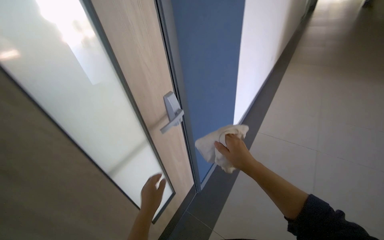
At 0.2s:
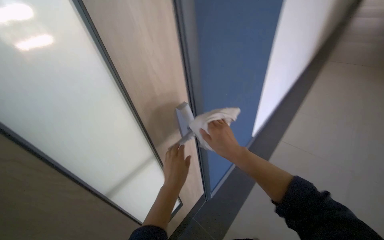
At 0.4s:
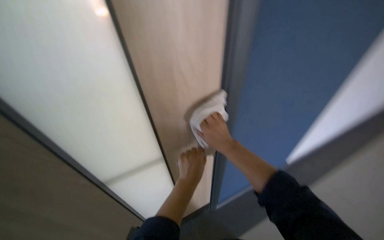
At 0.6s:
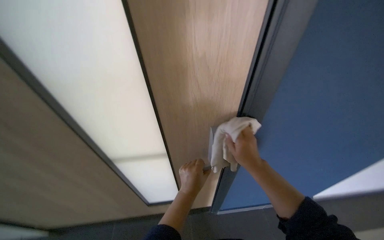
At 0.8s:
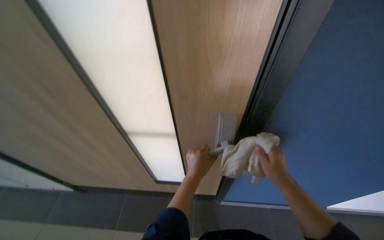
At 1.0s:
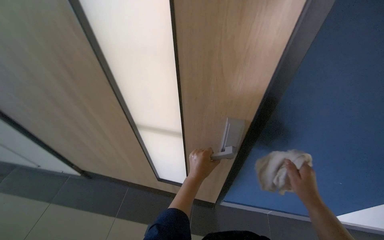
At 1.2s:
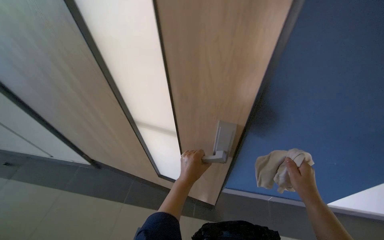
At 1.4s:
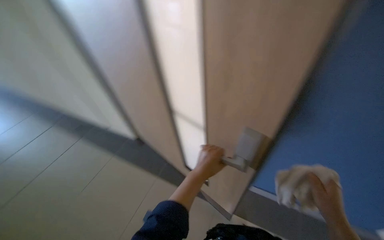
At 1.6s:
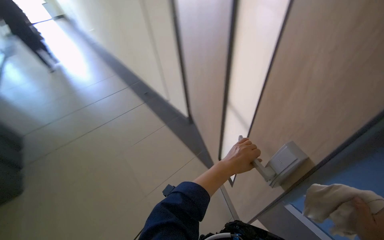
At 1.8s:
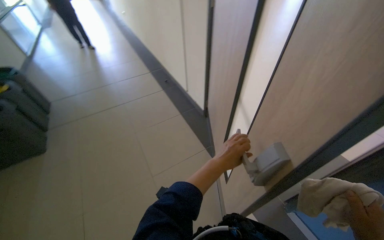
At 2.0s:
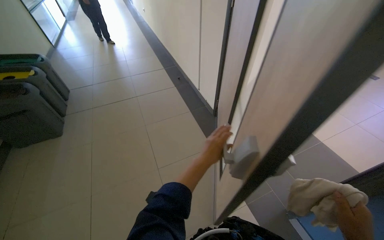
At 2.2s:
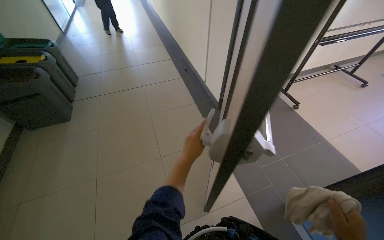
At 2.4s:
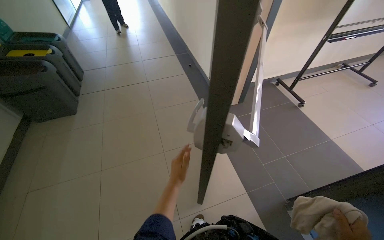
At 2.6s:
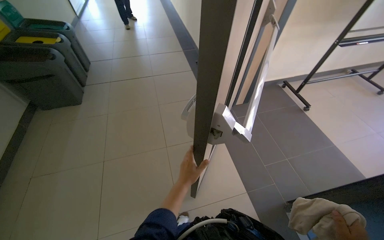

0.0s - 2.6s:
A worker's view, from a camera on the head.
Job: wiping surfaces.
The whole recording: Wiping door handle and frame. The worker wipes the door handle and frame with a cloth.
0.0s - 1.2s: The wearer's head swings approximately 30 degrees to the left. The right hand travels to the right by about 15 cm. The left hand is displaced to the right and up the picture by about 15 cm.
1.2s - 2.6s: The head turns to the left by about 65 degrees. The wearer looks about 15 degrees further downward.

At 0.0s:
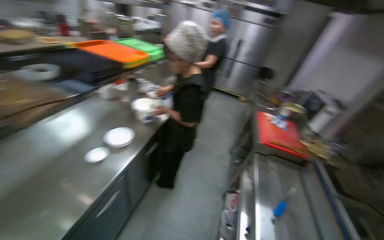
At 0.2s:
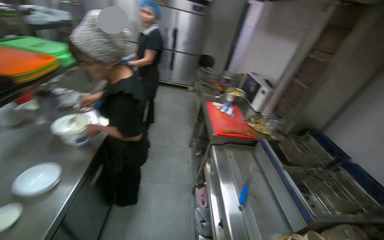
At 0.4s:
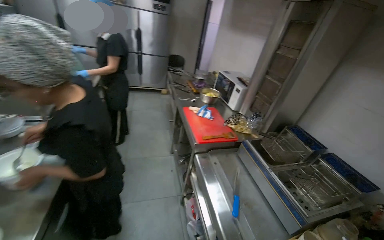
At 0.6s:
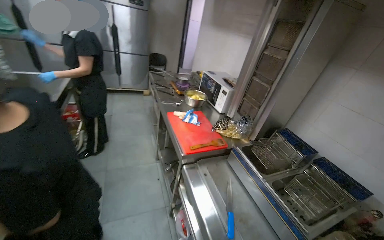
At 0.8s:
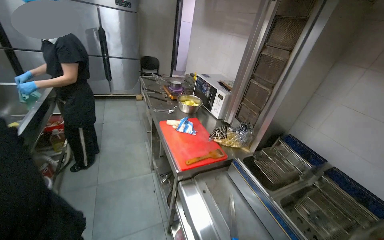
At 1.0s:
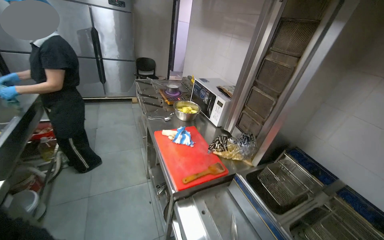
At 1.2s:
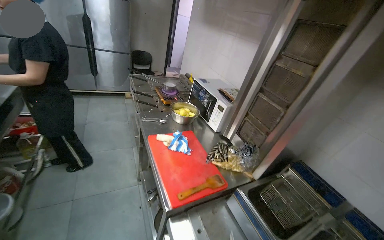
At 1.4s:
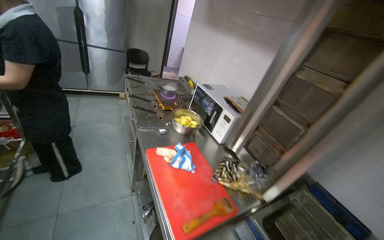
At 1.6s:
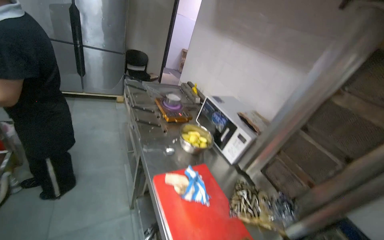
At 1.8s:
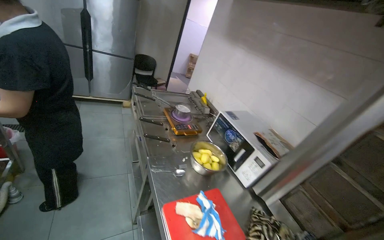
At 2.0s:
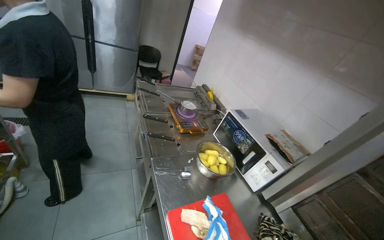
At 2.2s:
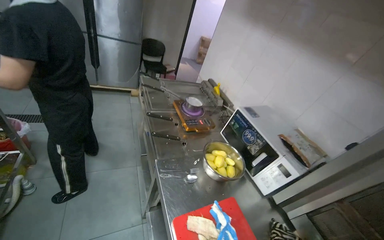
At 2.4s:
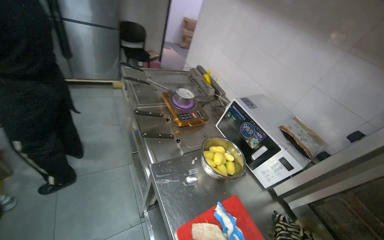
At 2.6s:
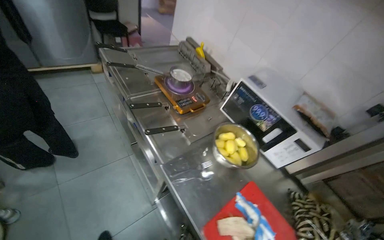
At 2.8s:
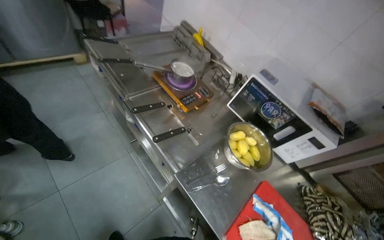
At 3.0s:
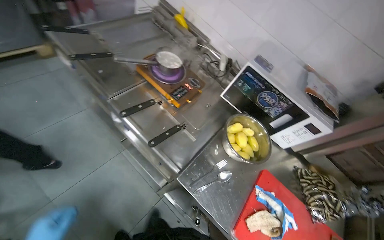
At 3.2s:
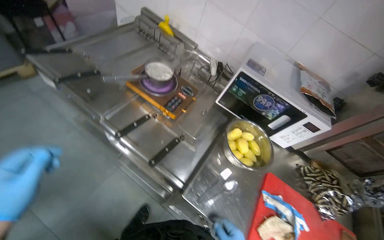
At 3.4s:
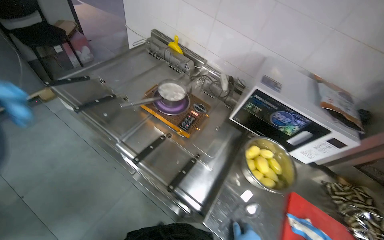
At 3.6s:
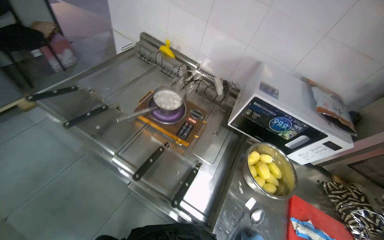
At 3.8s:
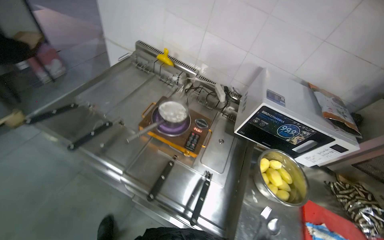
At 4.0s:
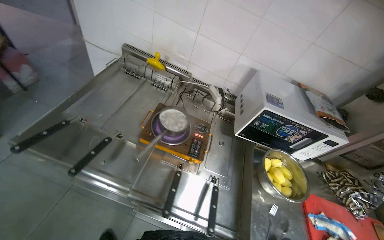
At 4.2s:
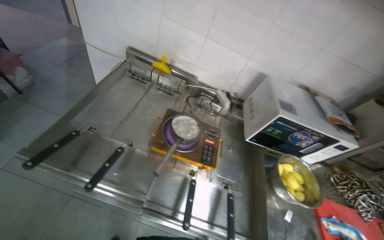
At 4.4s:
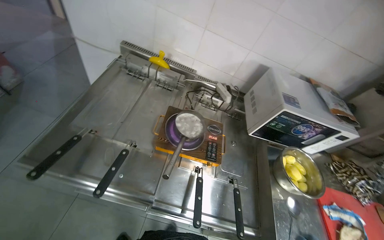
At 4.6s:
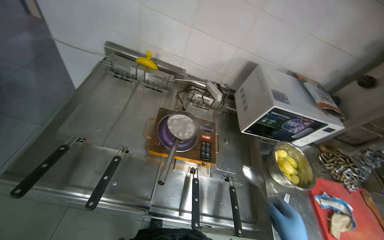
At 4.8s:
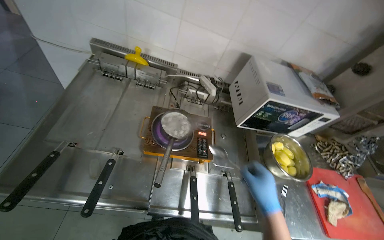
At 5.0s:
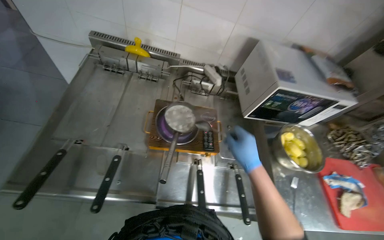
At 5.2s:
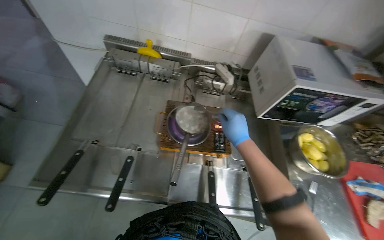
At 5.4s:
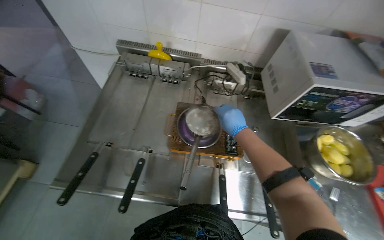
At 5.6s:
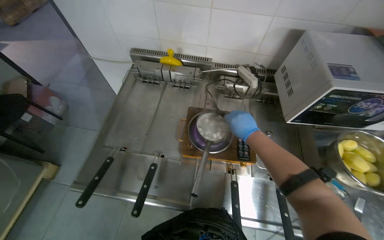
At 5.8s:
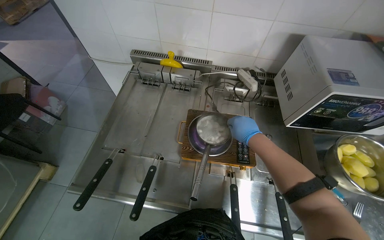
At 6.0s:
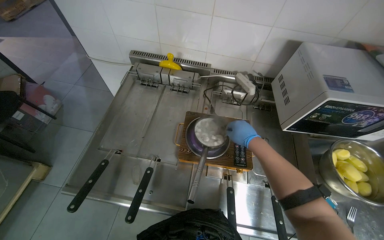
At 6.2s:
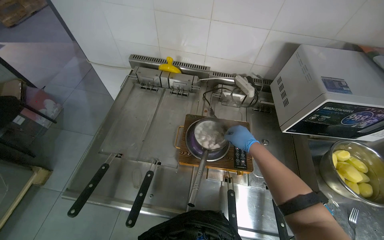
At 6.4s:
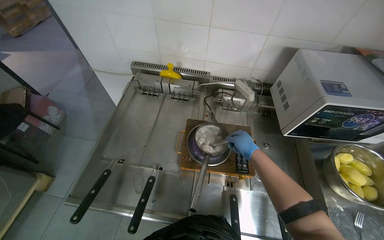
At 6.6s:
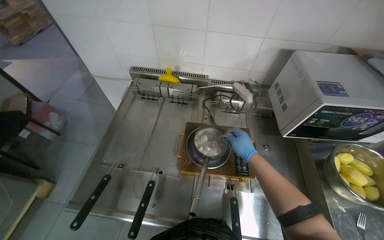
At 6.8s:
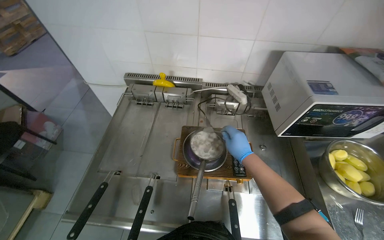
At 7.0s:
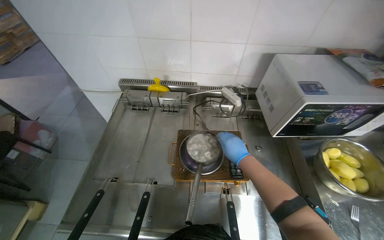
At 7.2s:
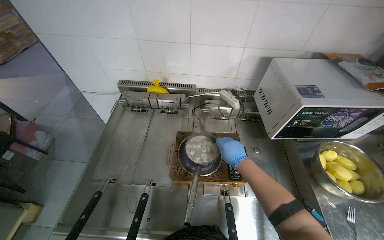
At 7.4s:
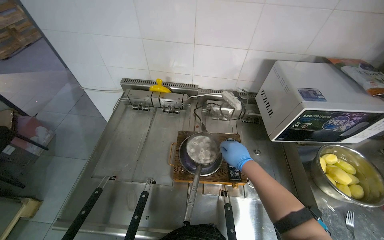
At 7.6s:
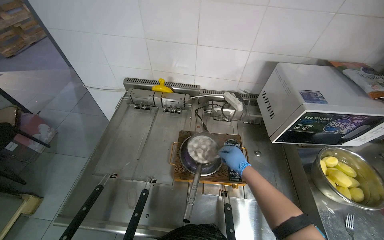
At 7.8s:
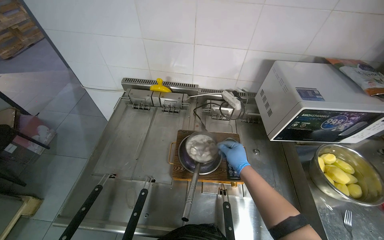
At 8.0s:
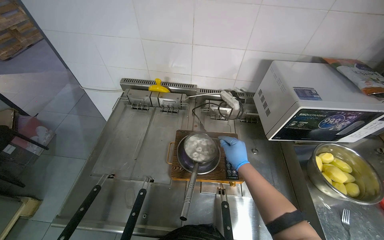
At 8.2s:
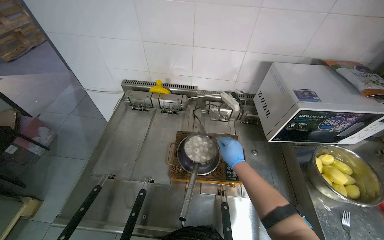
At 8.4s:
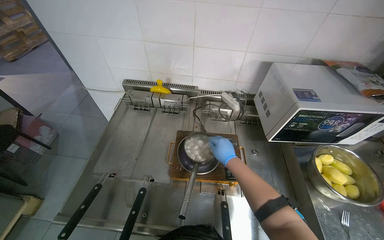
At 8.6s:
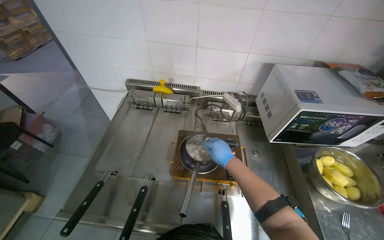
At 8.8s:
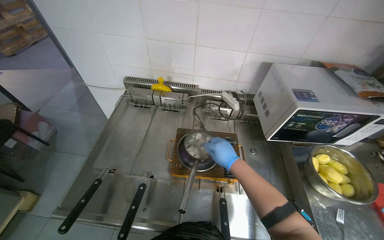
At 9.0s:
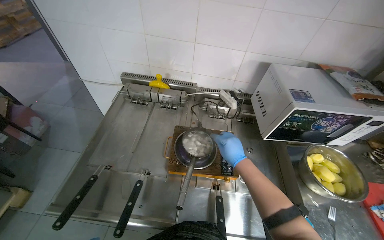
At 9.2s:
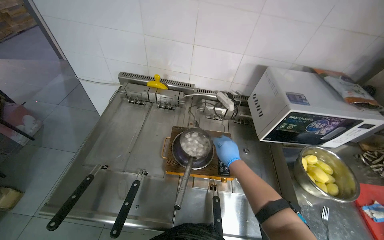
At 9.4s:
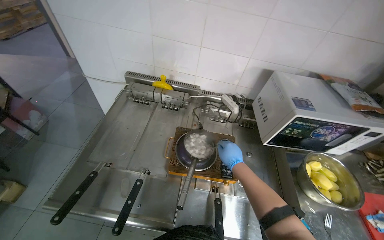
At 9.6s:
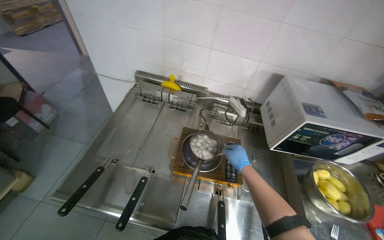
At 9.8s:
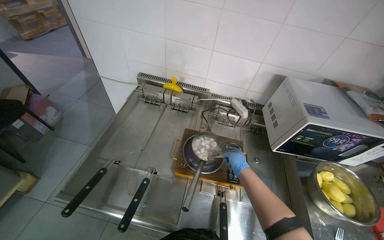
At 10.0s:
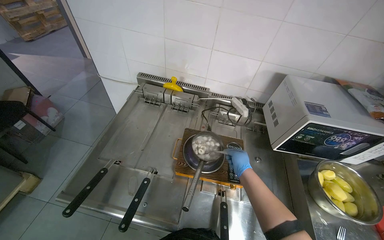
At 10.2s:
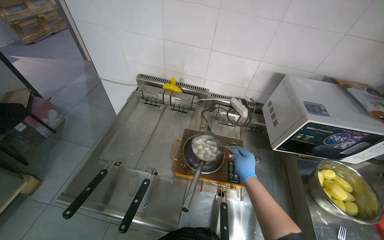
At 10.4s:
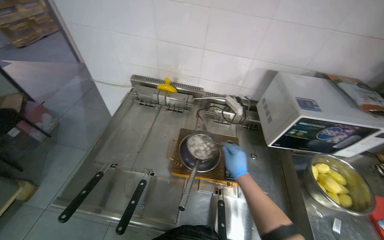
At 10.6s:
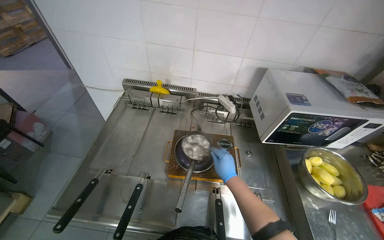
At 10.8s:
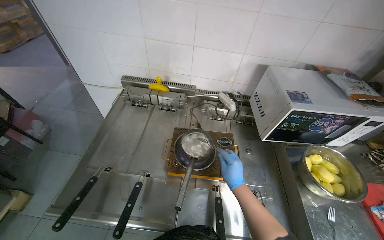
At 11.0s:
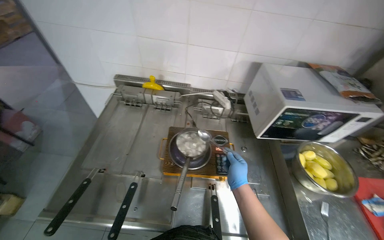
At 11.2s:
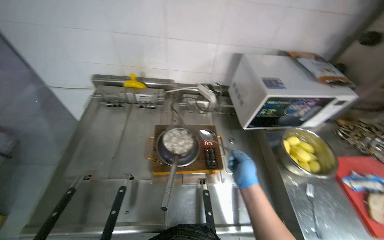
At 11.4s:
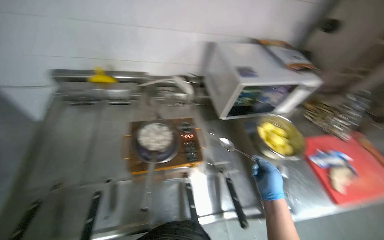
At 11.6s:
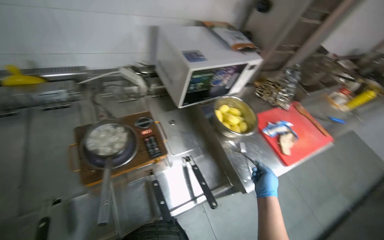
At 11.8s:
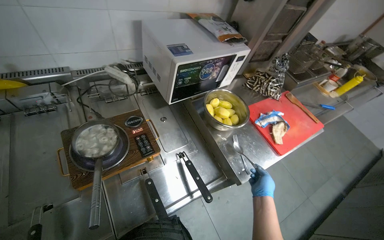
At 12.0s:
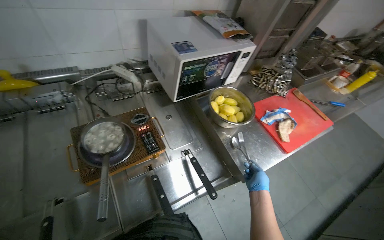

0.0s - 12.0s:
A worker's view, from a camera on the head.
Job: cooking food.
The whole recording: Stirring ingredients in pot on cooker. The worker stirs ingredients in a pot on the cooker, adding small items and potatoes.
0.0s - 1.6s: The camera travels approximately 1 m. The head turns to the right by approximately 45 degrees.
1.6s - 3.0s: The camera travels some 80 cm. The head rotates about 20 degrees to the right. The view tilts about 30 degrees downward.
3.0s - 4.4s: The camera is carried approximately 60 cm. The head turns to the right by about 30 degrees.
7.6s - 9.0s: The right hand travels nearer to the camera by roughly 10 cm.
10.4s - 12.0s: The head turns to the right by roughly 35 degrees.

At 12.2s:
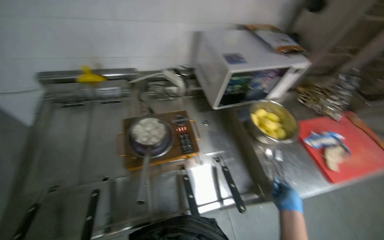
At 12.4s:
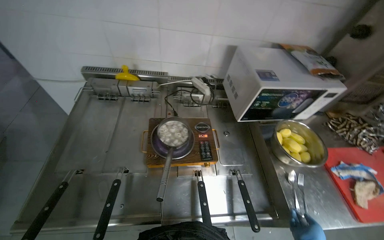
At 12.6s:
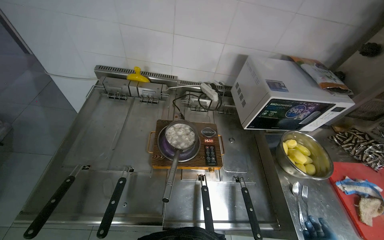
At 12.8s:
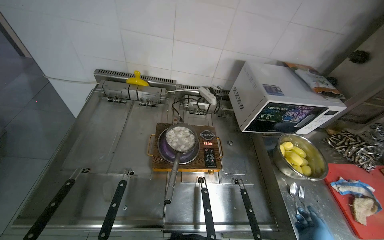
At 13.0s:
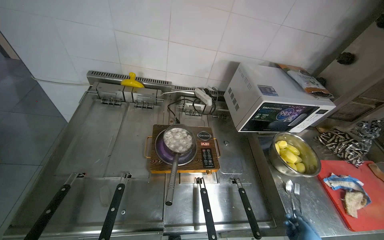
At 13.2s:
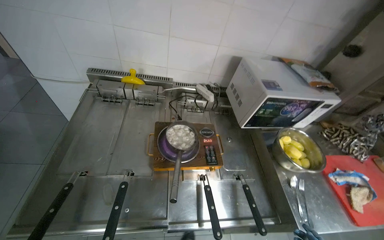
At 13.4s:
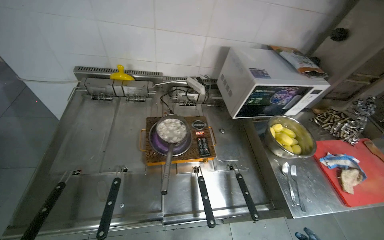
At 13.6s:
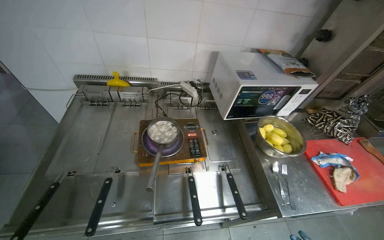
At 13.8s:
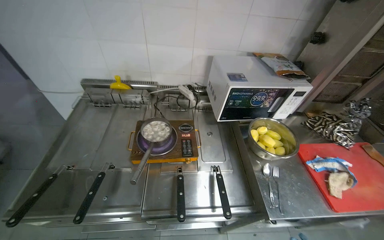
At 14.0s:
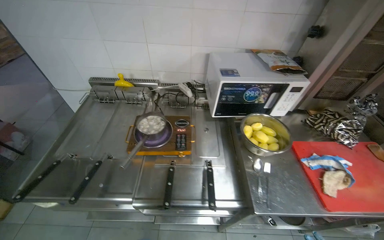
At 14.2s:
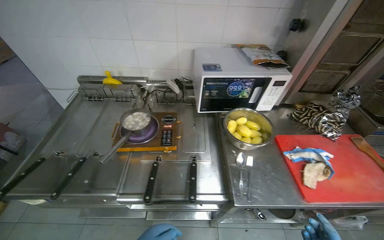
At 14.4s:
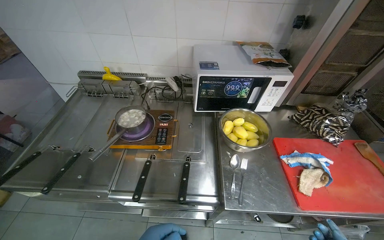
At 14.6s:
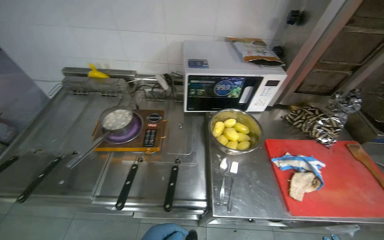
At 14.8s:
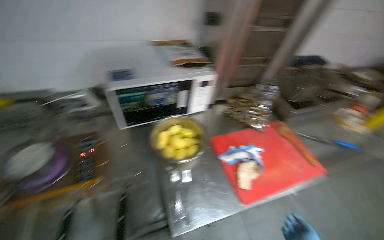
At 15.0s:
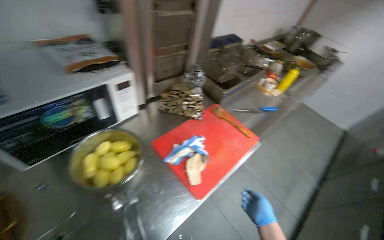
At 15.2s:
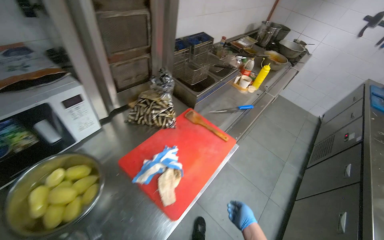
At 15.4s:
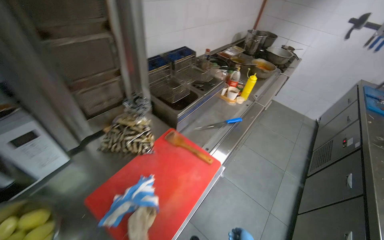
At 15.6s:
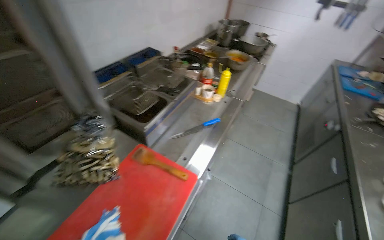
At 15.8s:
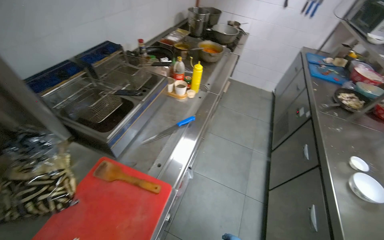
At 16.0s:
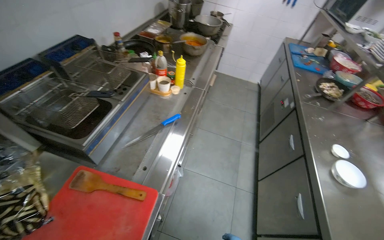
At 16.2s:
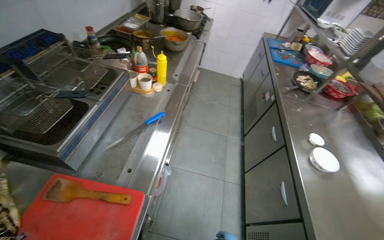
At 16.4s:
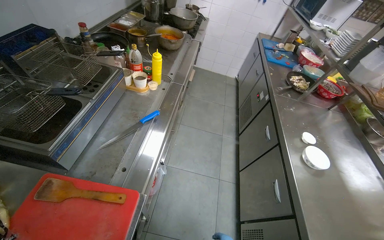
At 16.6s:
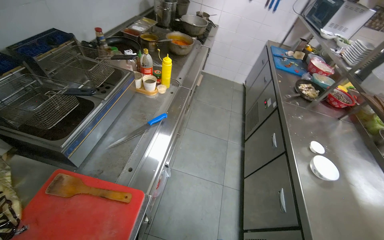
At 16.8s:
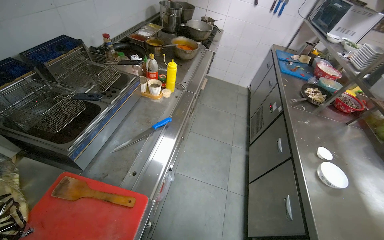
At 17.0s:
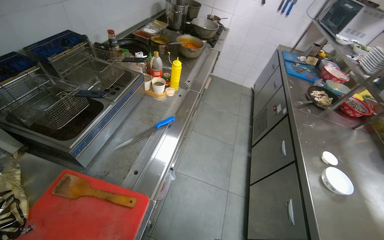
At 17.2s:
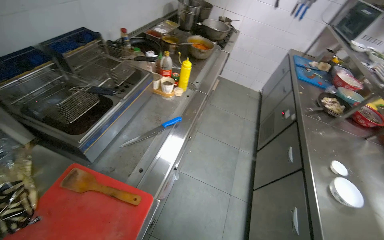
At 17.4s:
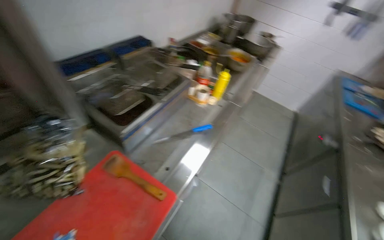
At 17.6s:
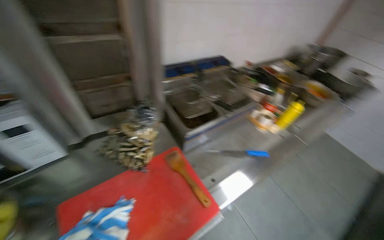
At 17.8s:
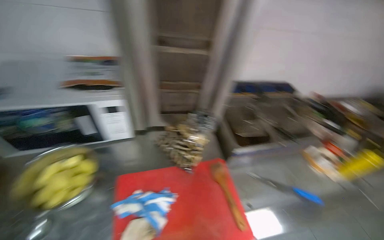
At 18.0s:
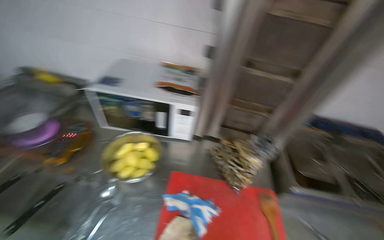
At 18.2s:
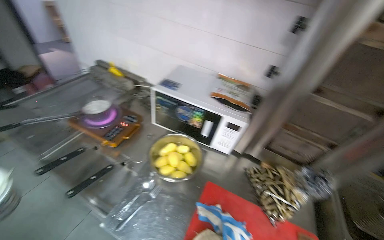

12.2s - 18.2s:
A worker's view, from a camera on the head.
Job: cooking food.
The whole recording: Stirring ingredients in pot on cooker. The worker stirs ingredients in a pot on the cooker, adding small items and potatoes.
13.8s - 15.2s: The camera travels about 60 cm. The wearer's head swings roughly 45 degrees to the right.
15.2s - 16.6s: The wearer moves some 50 cm. The wearer's head swings approximately 30 degrees to the right.
16.6s - 18.2s: The camera travels about 40 cm. The head rotates approximately 100 degrees to the left. The camera pitches upward, by about 20 degrees.
